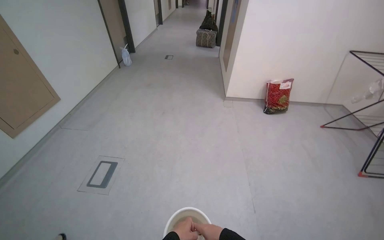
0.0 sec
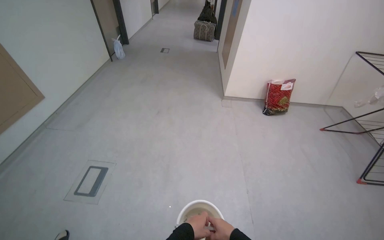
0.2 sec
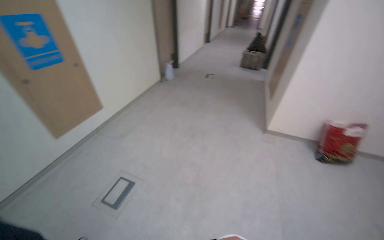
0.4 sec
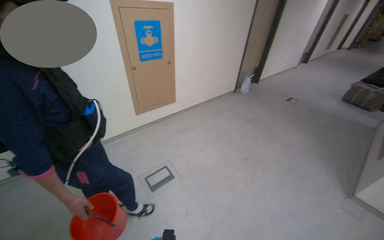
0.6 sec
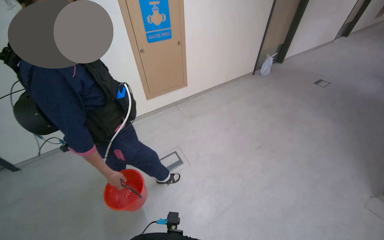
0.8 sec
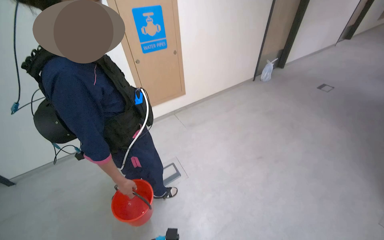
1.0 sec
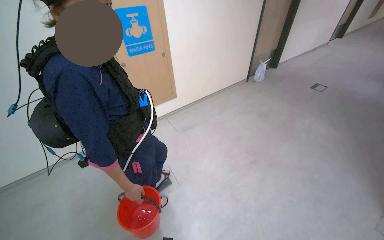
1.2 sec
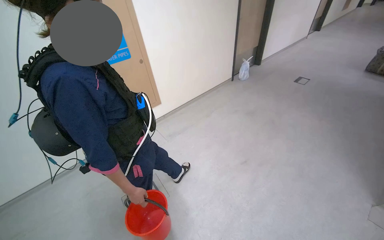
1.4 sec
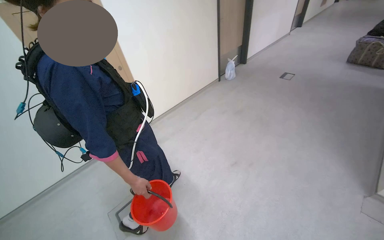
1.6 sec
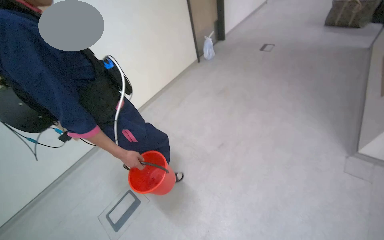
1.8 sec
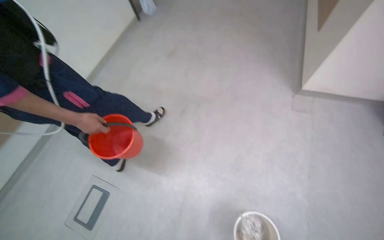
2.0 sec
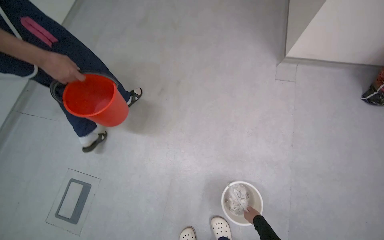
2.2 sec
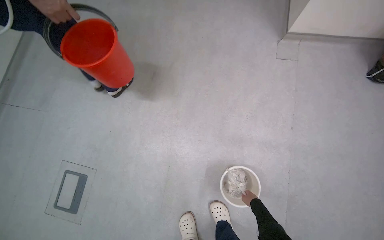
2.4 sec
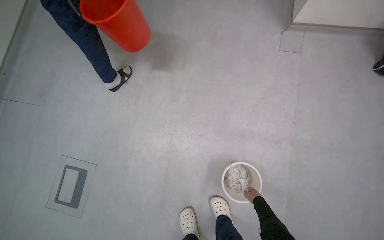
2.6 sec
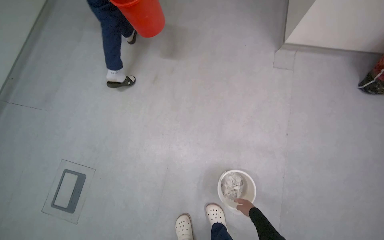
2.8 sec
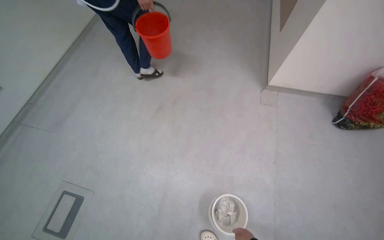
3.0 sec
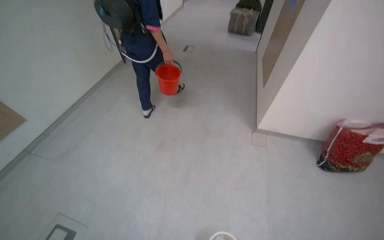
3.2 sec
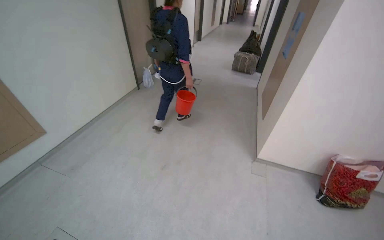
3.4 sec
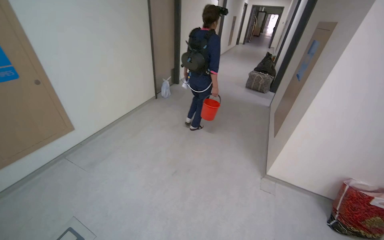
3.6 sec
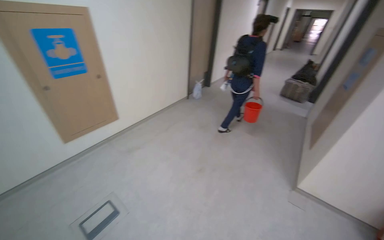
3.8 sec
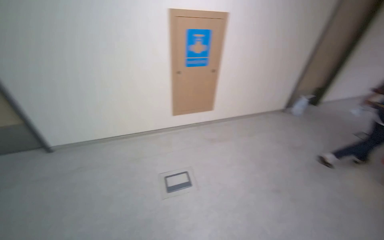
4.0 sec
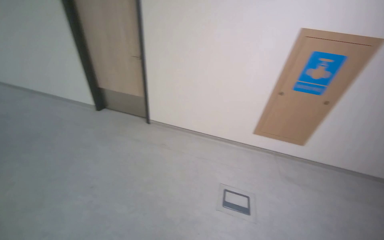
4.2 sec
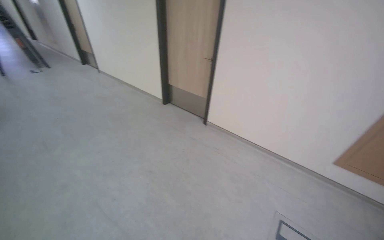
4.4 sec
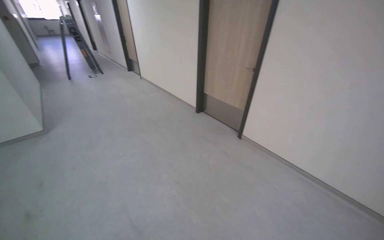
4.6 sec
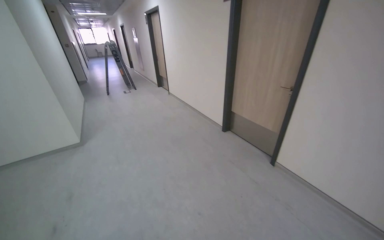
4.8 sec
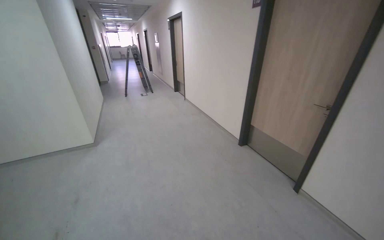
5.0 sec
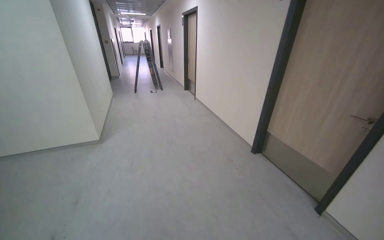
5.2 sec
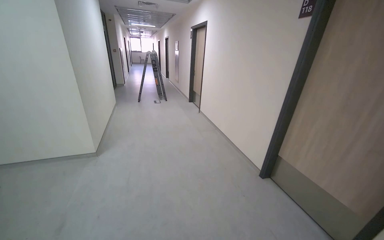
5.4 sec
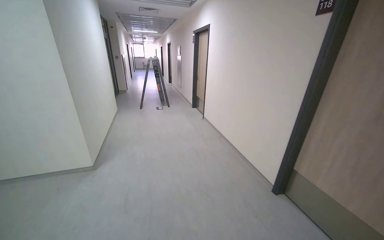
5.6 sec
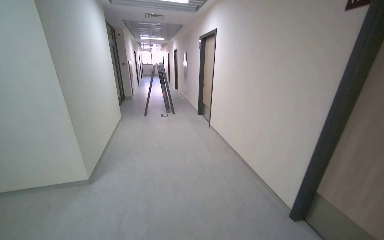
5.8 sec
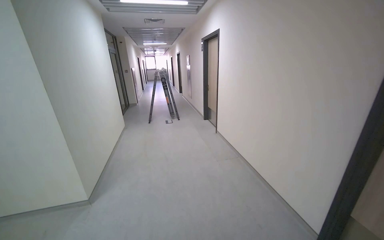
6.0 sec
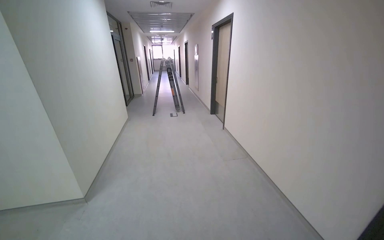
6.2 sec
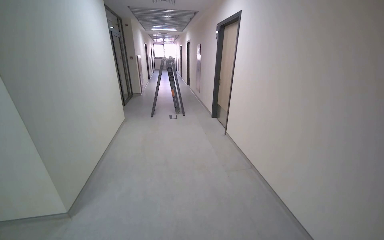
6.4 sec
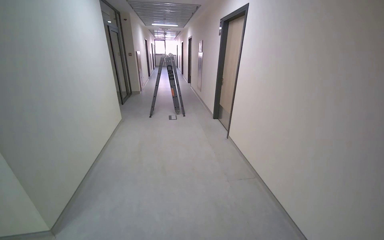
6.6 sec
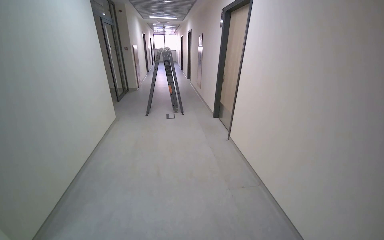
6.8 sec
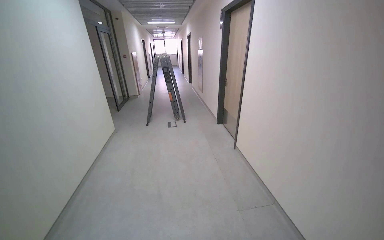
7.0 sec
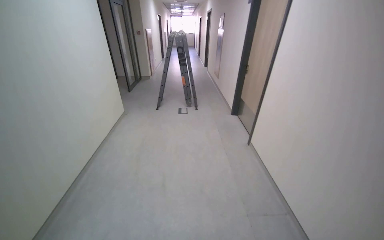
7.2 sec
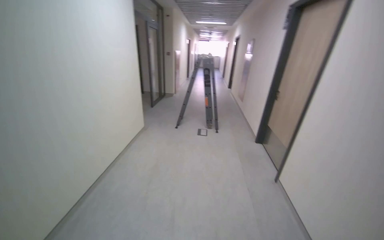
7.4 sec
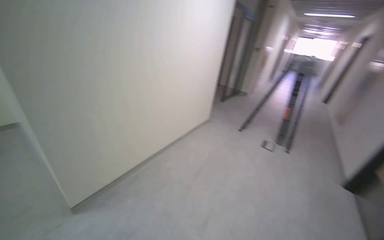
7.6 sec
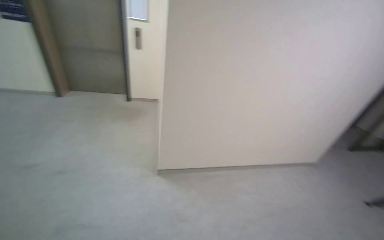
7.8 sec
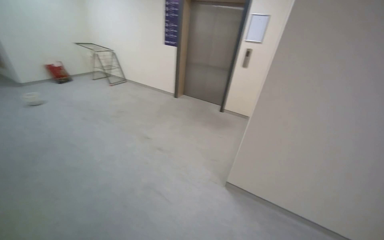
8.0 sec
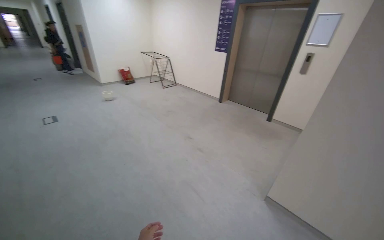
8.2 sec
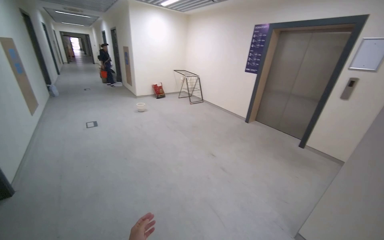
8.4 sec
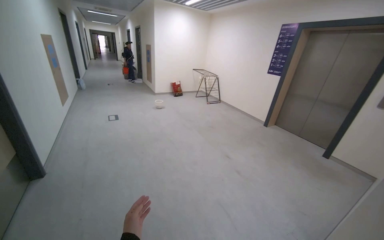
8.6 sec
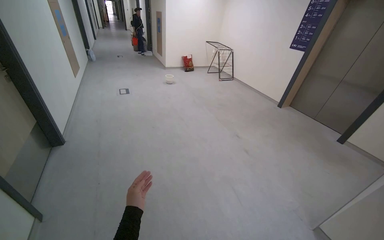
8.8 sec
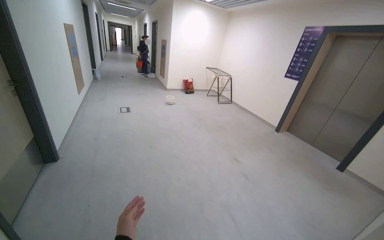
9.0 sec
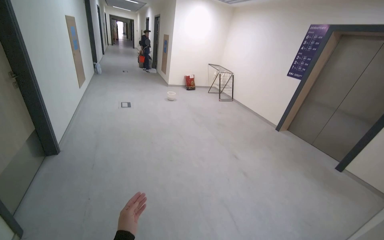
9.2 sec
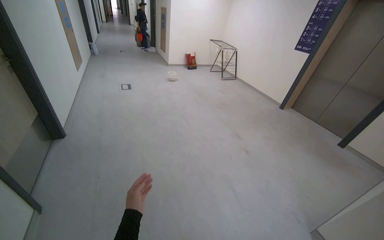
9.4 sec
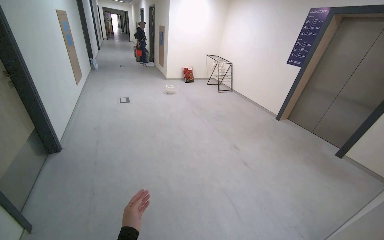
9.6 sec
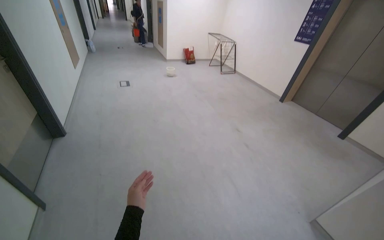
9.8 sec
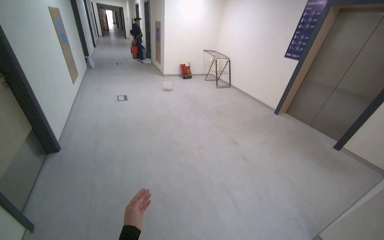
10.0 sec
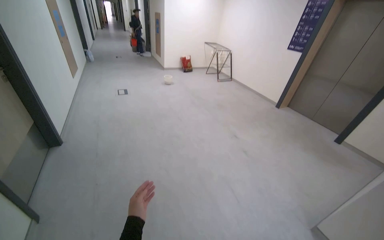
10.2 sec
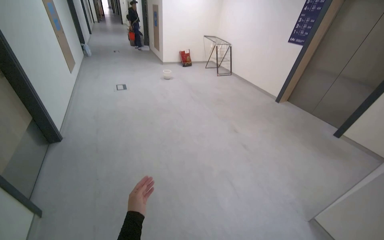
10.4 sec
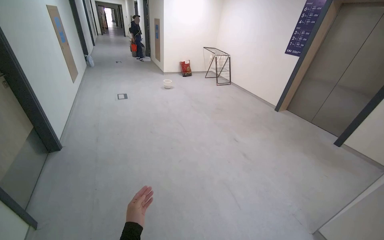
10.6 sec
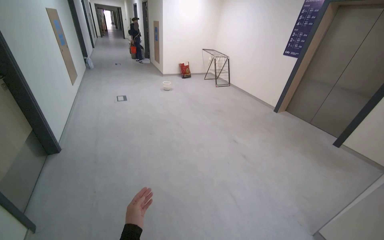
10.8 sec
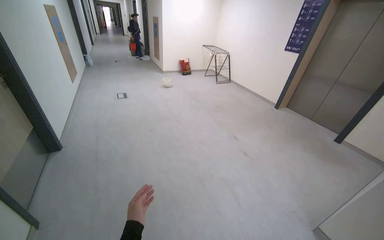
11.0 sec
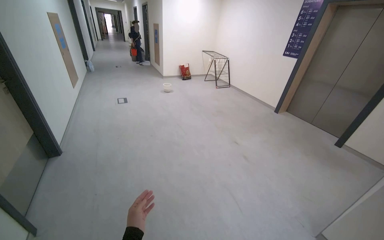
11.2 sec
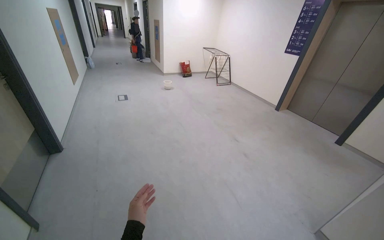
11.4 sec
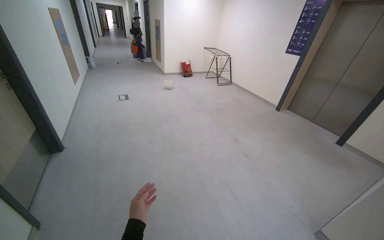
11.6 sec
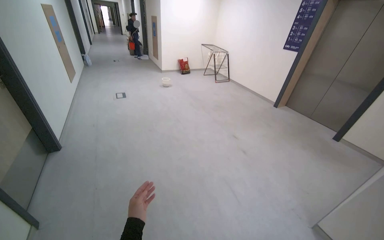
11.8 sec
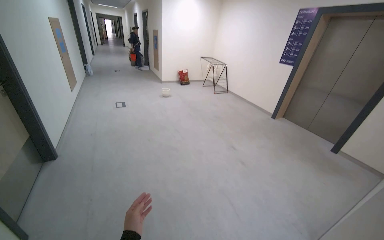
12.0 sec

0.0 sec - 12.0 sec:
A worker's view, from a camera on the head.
Job: wiping surfaces.
The whole recording: Wiping ceiling vent. The worker wipes the ceiling vent with a cloth.
0.0 sec - 1.6 sec: The head rotates approximately 40 degrees to the left.
1.6 sec - 3.0 sec: The head rotates some 20 degrees to the right.
3.0 sec - 4.4 sec: The camera is carried roughly 1 m. The wearer's head swings about 100 degrees to the left. The view tips upward by about 40 degrees.
4.4 sec - 6.0 sec: The wearer moves approximately 1.5 m. The wearer looks approximately 40 degrees further to the left. The camera pitches upward, by some 15 degrees.
6.0 sec - 7.6 sec: The camera travels roughly 1.5 m. The wearer's head swings some 50 degrees to the left.
7.6 sec - 9.0 sec: The head turns to the left by approximately 105 degrees. The view tips upward by roughly 15 degrees.

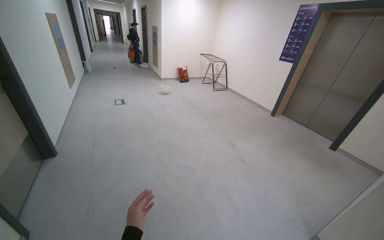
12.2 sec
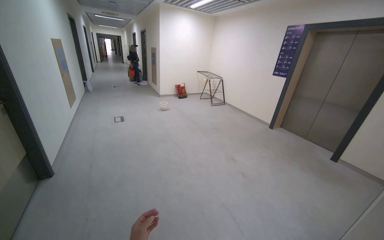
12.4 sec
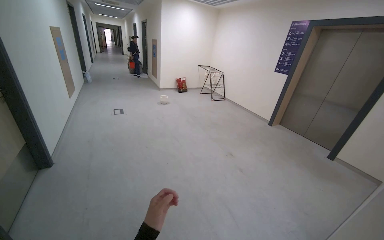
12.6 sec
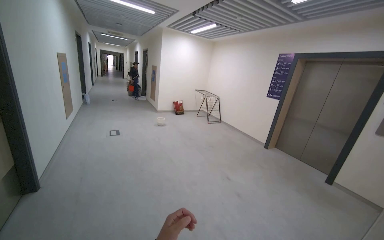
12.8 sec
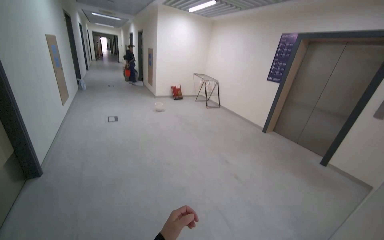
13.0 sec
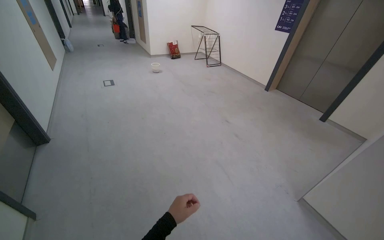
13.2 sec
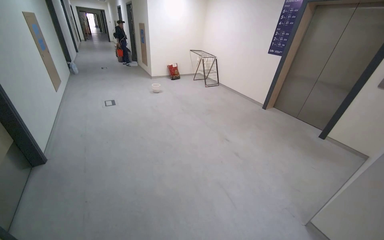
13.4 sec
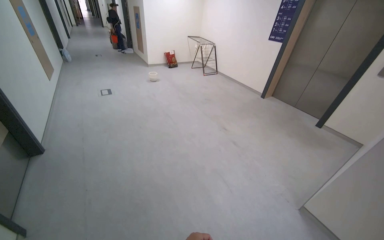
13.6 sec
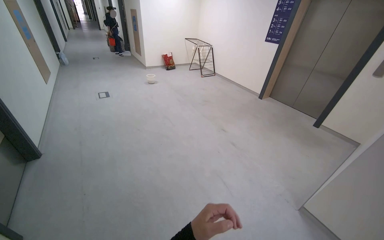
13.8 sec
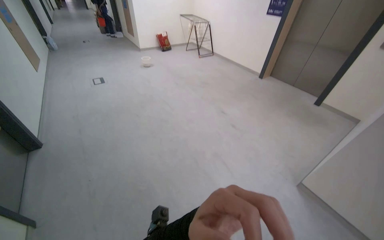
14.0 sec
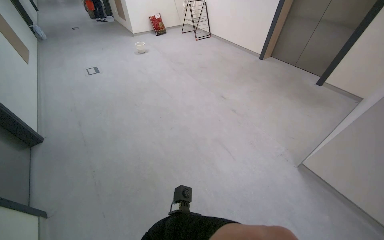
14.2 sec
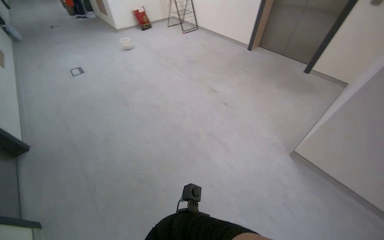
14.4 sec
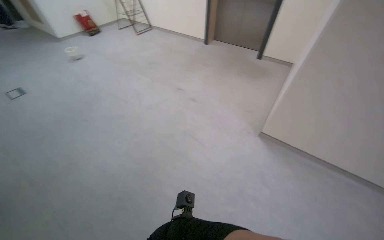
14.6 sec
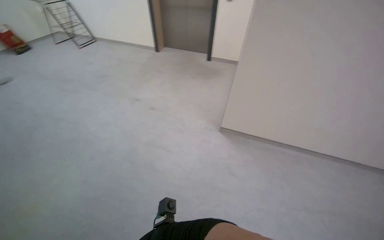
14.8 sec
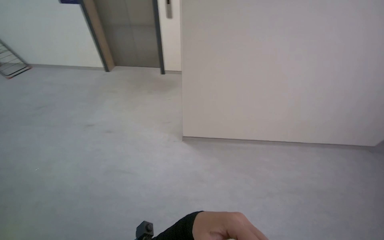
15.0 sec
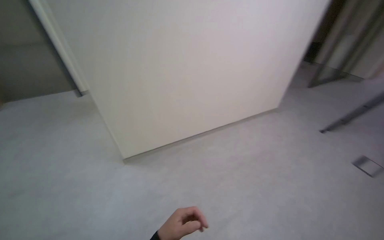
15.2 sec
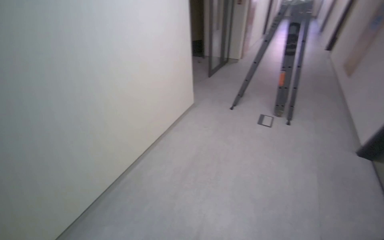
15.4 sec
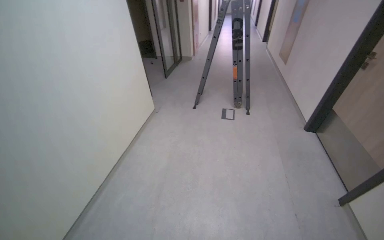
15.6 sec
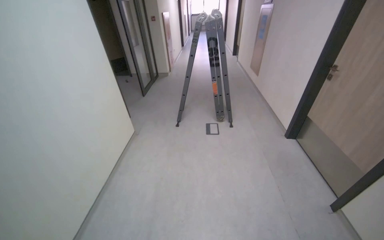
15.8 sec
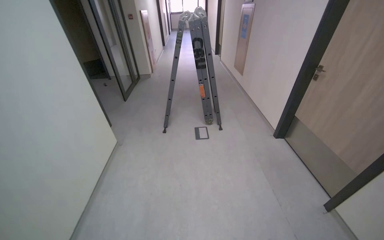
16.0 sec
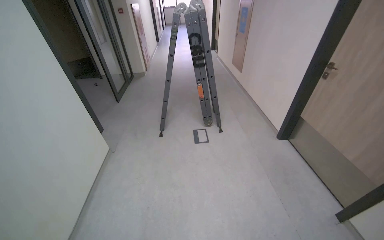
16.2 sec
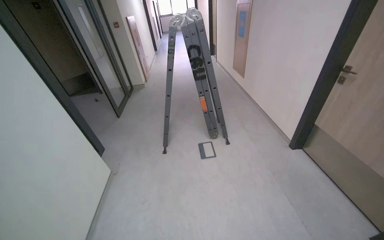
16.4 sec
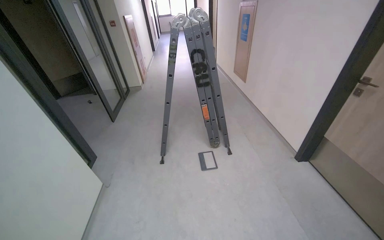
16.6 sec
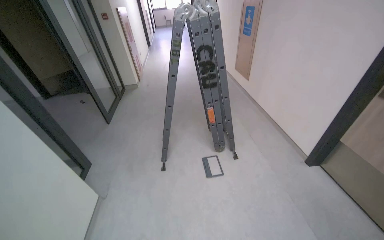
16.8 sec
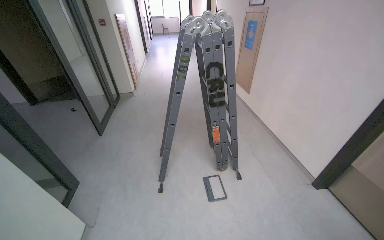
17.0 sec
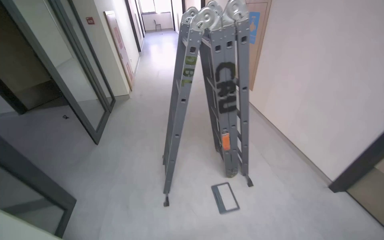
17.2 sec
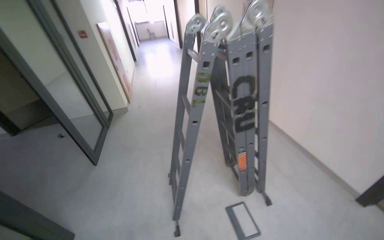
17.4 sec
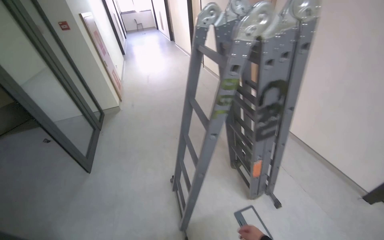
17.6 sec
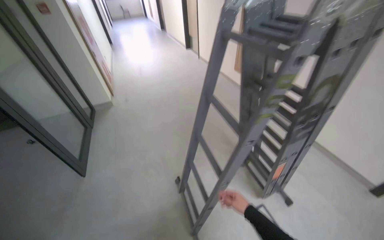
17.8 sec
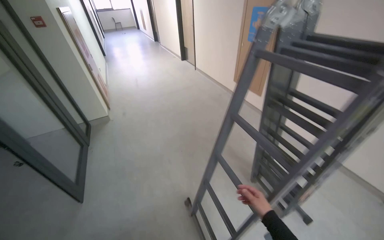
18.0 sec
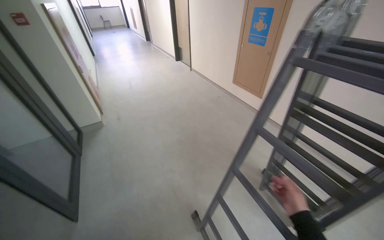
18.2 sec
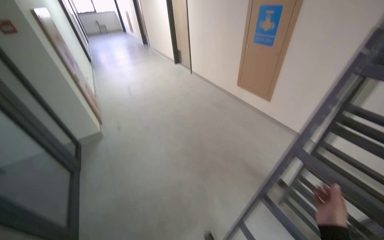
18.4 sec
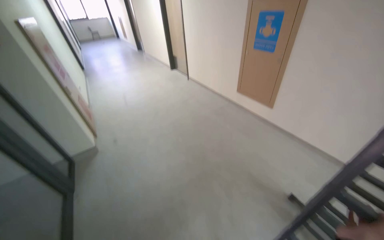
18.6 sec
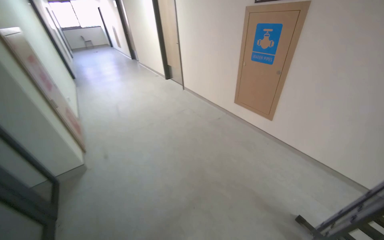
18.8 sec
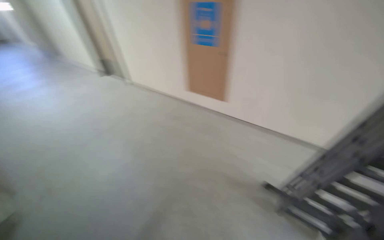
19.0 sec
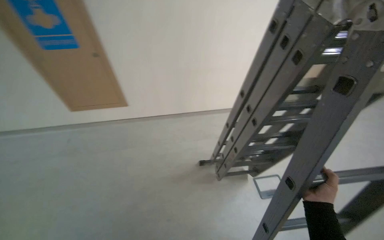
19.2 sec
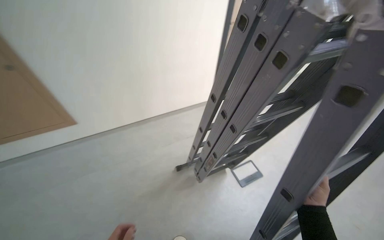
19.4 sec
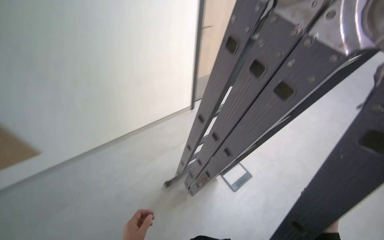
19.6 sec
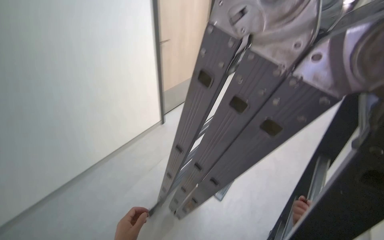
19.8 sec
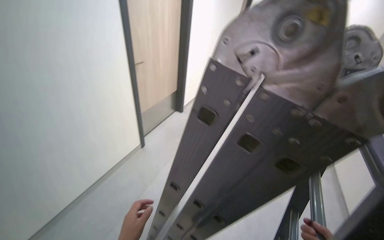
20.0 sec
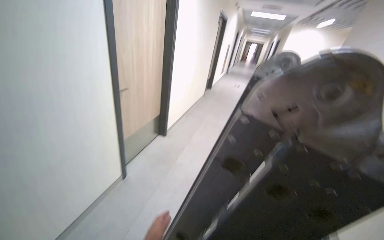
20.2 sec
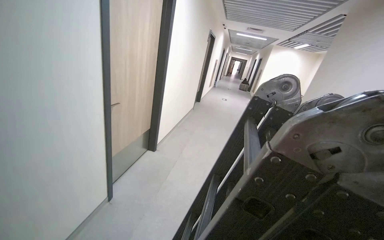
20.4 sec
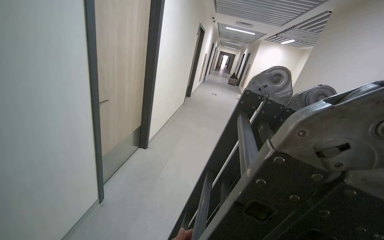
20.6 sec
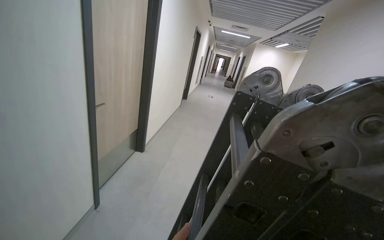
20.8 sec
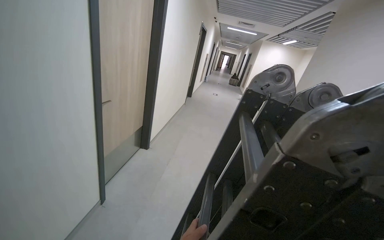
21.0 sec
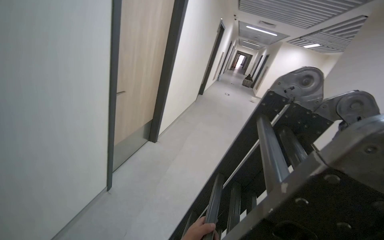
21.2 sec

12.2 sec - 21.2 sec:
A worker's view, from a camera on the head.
Job: wiping surfaces.
The whole recording: Wiping ceiling vent. The worker wipes the ceiling vent with a cloth.
13.8 sec - 15.2 sec: The wearer looks roughly 60 degrees further to the right.
15.2 sec - 16.6 sec: The camera travels about 1 m. The head turns to the right by about 50 degrees.
16.6 sec - 18.2 sec: The camera is carried approximately 1.5 m. The head rotates about 20 degrees to the right.
18.2 sec - 19.8 sec: The camera travels roughly 80 cm. The head turns to the right by about 55 degrees.
19.8 sec - 21.2 sec: The camera is aimed roughly 20 degrees further to the right. The camera pitches upward, by roughly 15 degrees.
